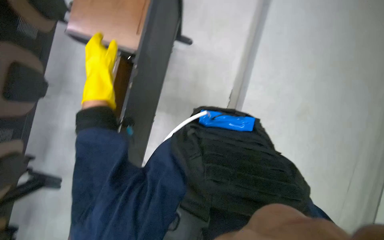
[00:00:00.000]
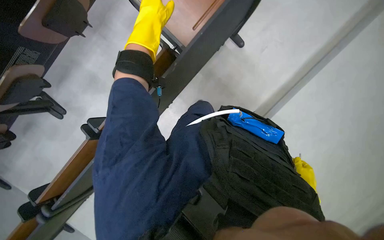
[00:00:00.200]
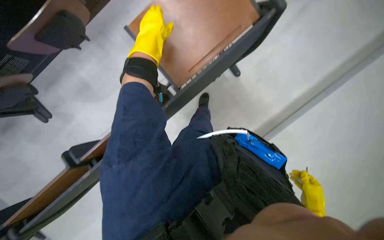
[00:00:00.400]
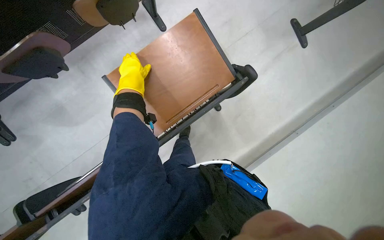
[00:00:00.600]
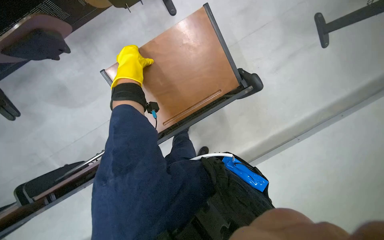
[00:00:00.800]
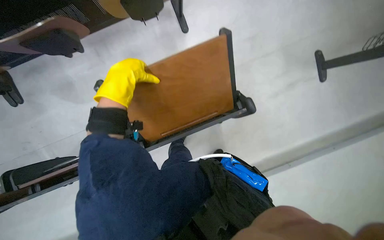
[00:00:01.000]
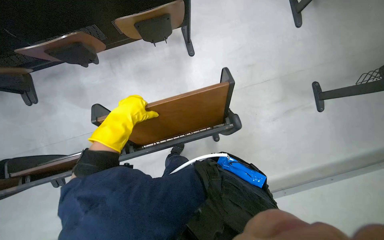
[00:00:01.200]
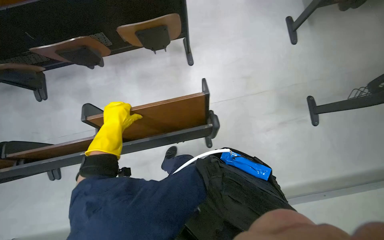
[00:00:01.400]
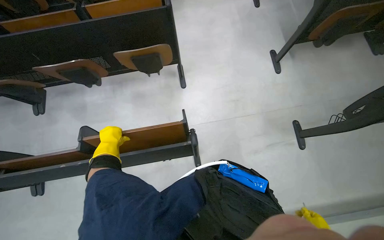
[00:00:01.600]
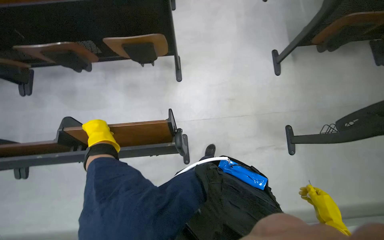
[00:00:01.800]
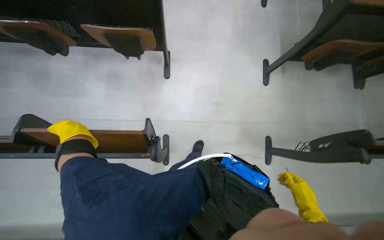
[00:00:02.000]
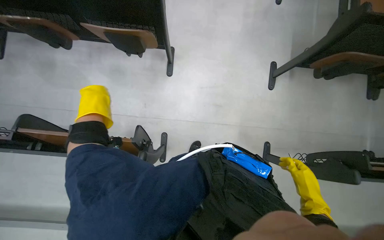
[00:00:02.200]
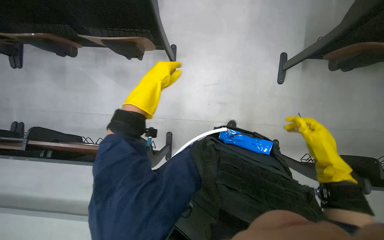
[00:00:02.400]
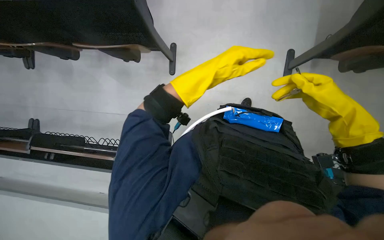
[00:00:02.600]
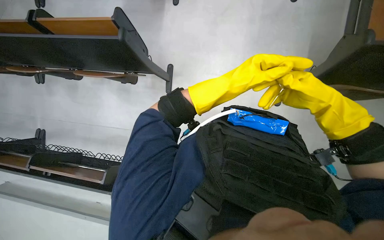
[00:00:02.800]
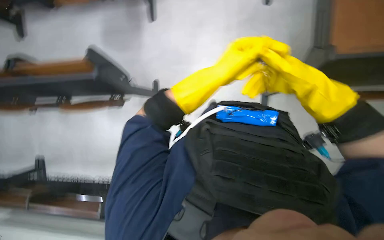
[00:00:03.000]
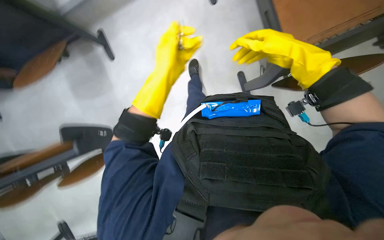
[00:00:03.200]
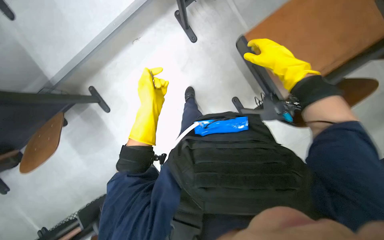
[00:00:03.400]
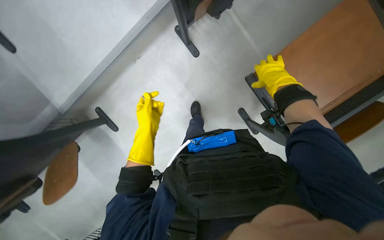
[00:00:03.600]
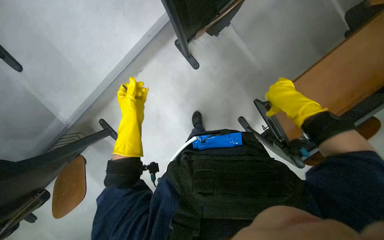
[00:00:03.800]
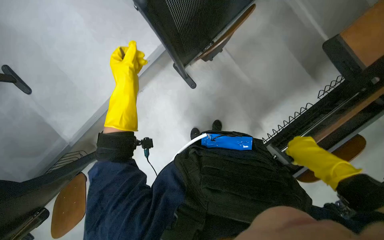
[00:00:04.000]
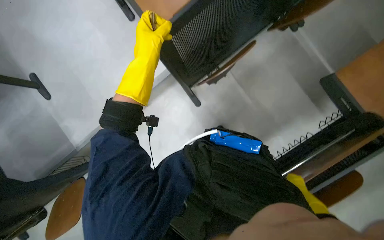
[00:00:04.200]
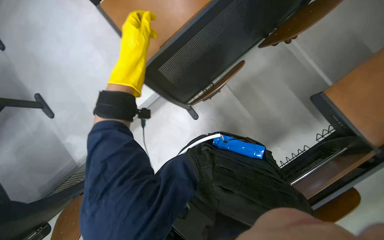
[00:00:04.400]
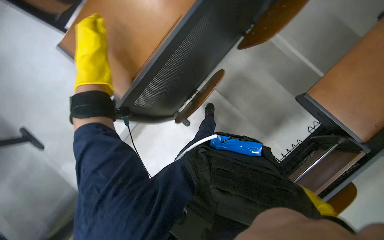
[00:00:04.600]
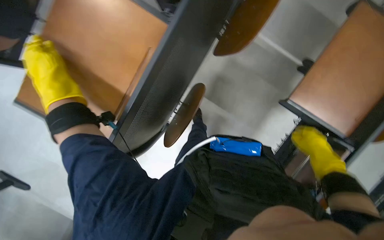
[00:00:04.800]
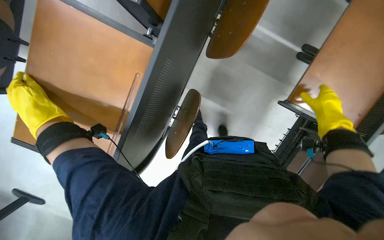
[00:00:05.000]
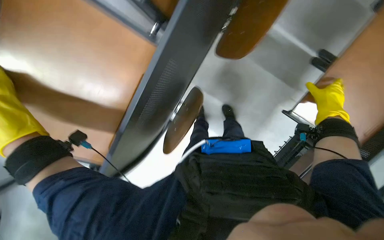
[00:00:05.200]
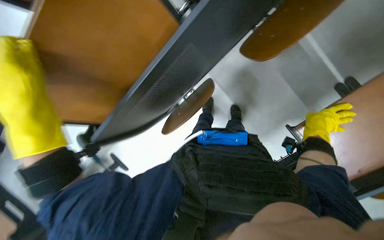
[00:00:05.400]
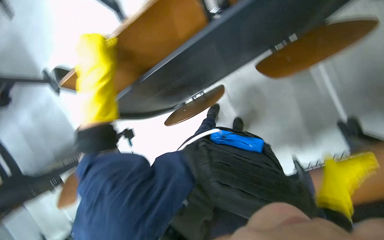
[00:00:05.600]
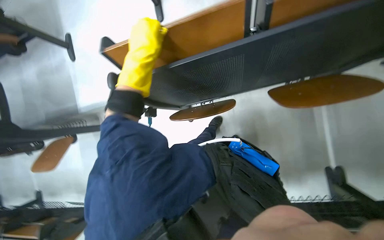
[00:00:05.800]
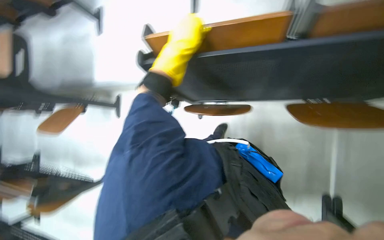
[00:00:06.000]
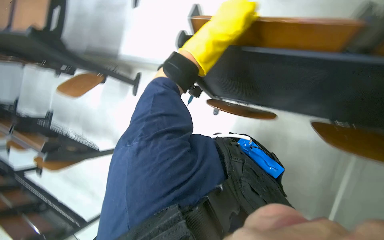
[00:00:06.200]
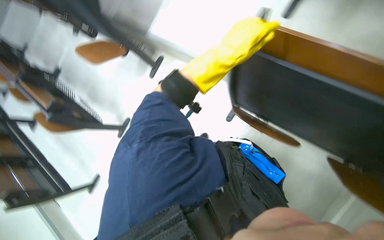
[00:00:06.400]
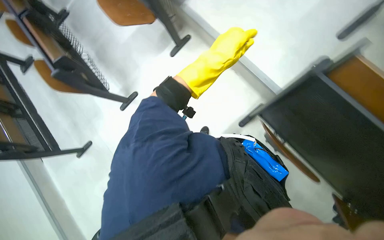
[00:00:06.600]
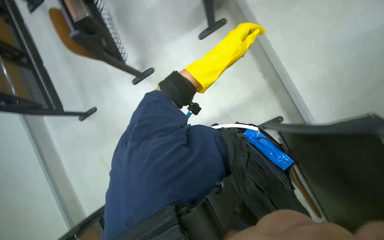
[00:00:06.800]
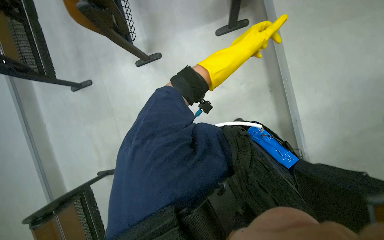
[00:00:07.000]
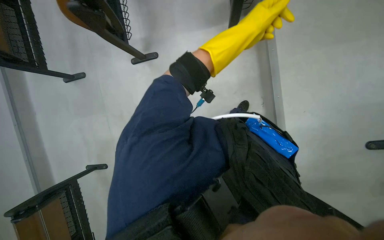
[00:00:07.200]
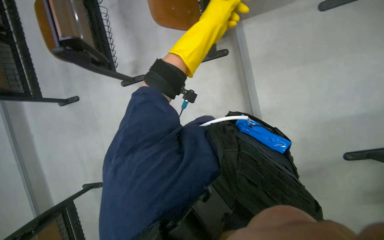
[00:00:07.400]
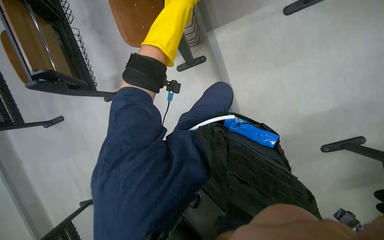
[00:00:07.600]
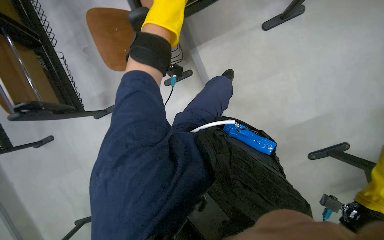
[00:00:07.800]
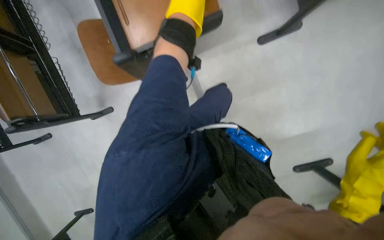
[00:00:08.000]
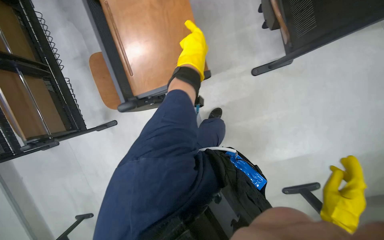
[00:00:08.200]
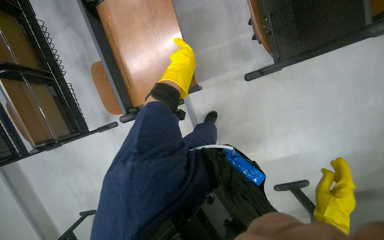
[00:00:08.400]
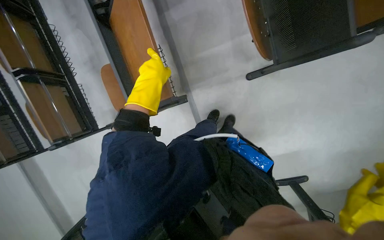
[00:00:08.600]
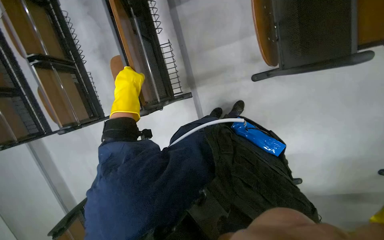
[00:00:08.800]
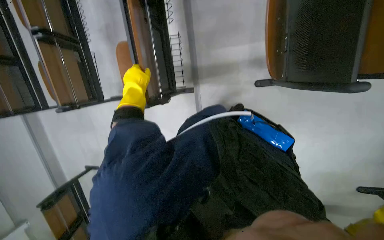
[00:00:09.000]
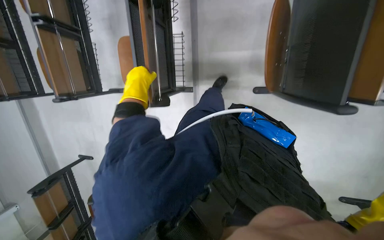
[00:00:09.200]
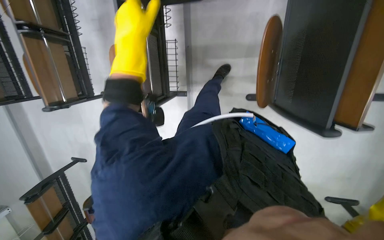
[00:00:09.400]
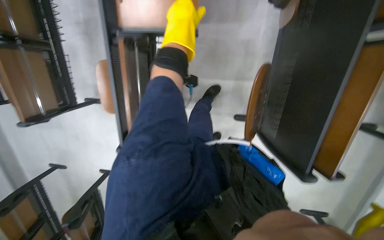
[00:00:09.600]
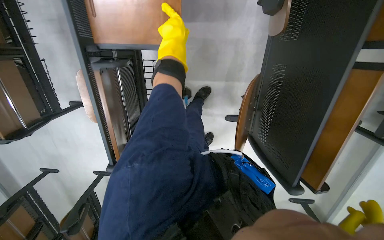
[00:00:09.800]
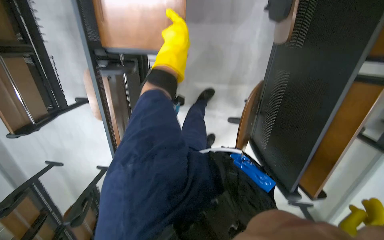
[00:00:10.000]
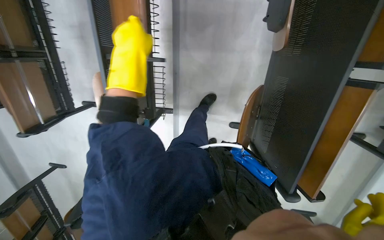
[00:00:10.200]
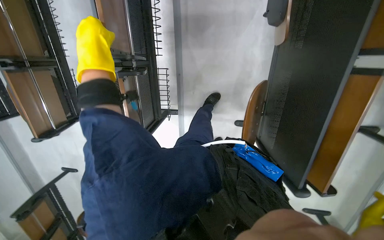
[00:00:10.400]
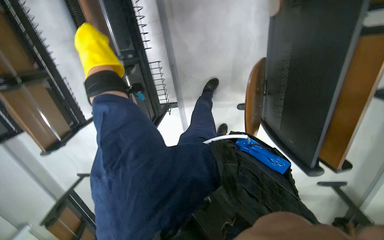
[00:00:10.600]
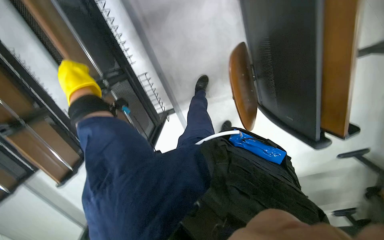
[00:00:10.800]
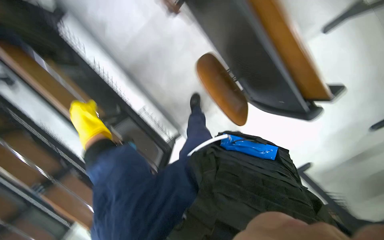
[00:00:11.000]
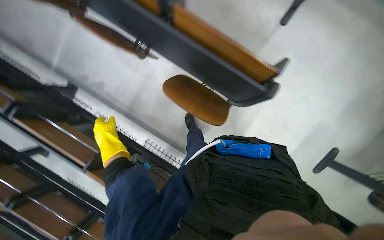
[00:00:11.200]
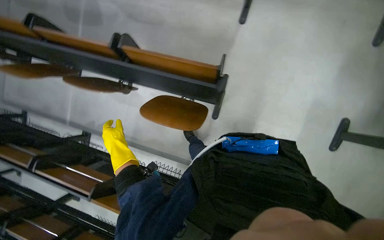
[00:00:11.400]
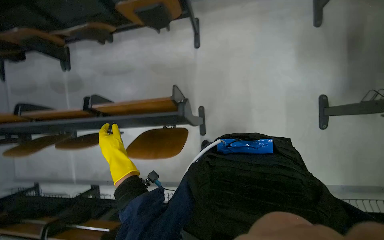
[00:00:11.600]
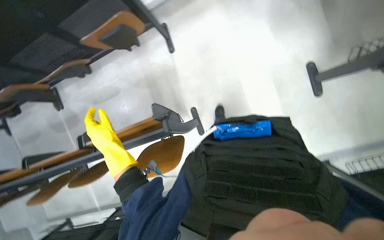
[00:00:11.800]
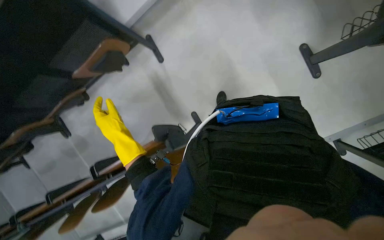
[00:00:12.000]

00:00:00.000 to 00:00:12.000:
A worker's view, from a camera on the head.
Job: organizing items.
The whole recording: Adjusting classroom desks. The worker walks through the classroom and adjusts the foldable desks.
00:00:00.000 to 00:00:01.600: The head travels some 50 cm. The wearer looks some 20 degrees further upward. The scene turns approximately 50 degrees clockwise in the picture.
00:00:03.000 to 00:00:04.400: The camera pitches upward, by roughly 40 degrees.
00:00:06.000 to 00:00:07.600: Everything in view rotates about 25 degrees clockwise.
00:00:09.000 to 00:00:10.400: The head travels about 50 cm.

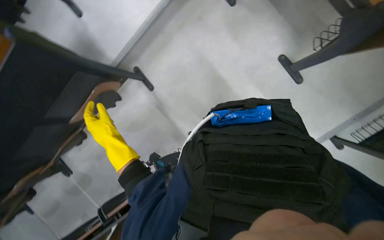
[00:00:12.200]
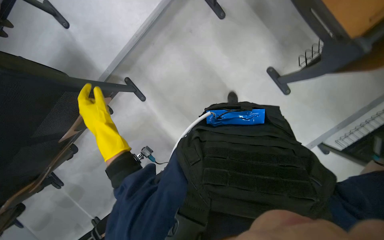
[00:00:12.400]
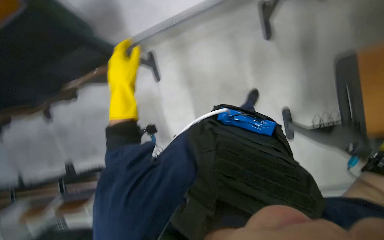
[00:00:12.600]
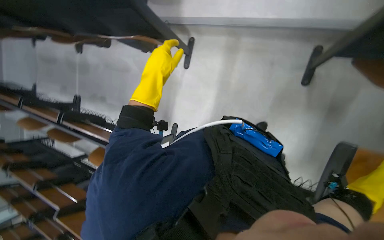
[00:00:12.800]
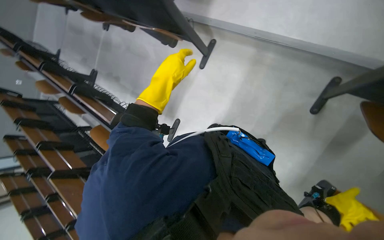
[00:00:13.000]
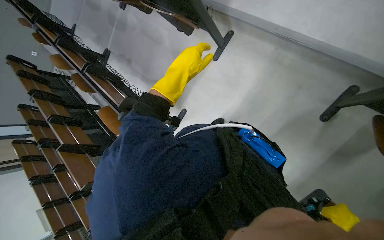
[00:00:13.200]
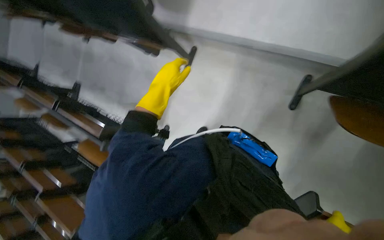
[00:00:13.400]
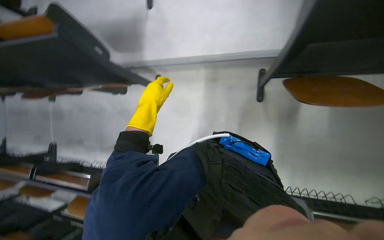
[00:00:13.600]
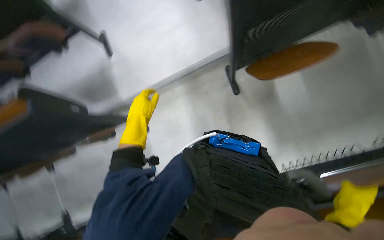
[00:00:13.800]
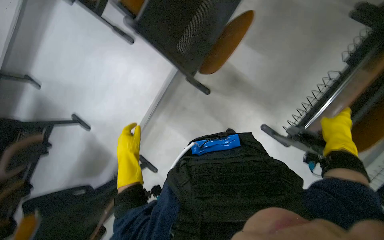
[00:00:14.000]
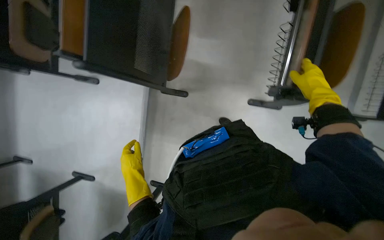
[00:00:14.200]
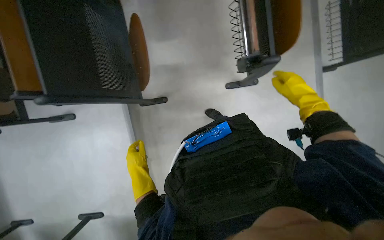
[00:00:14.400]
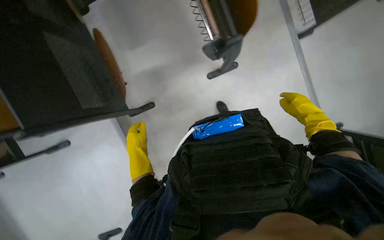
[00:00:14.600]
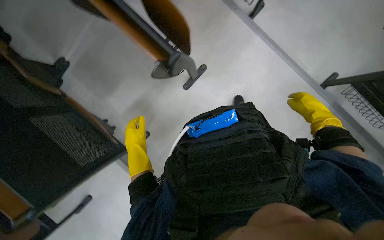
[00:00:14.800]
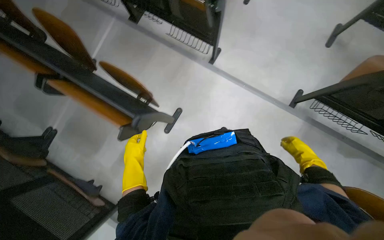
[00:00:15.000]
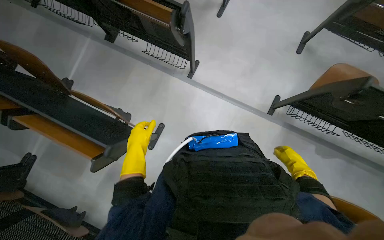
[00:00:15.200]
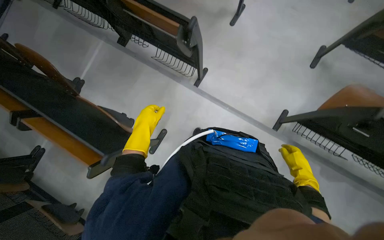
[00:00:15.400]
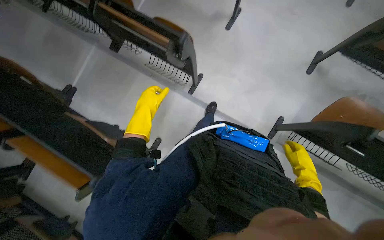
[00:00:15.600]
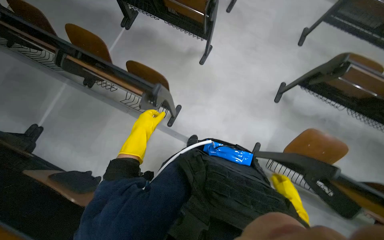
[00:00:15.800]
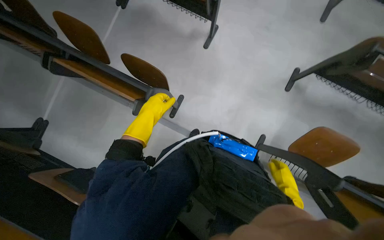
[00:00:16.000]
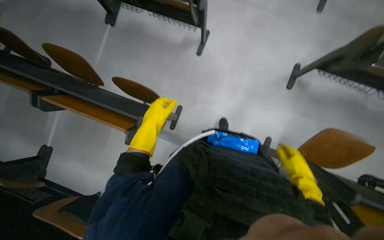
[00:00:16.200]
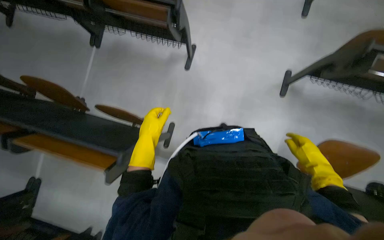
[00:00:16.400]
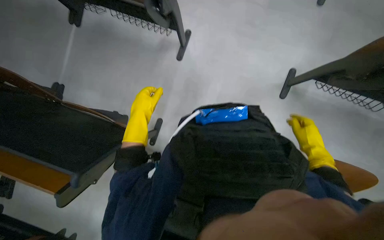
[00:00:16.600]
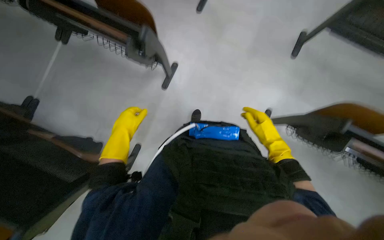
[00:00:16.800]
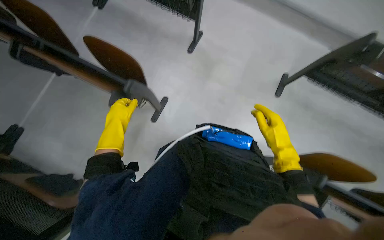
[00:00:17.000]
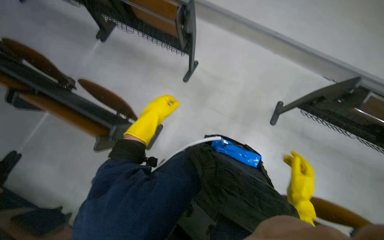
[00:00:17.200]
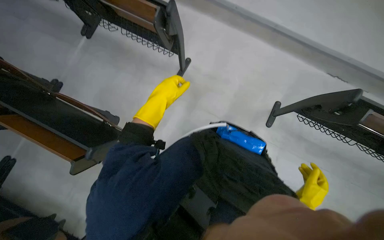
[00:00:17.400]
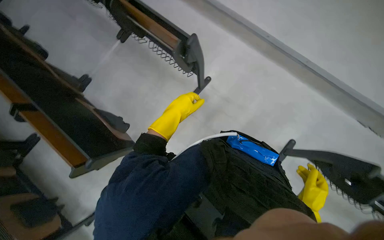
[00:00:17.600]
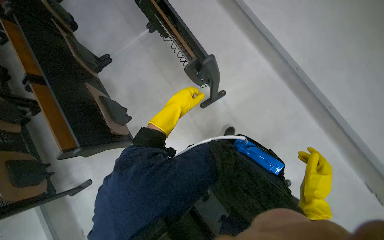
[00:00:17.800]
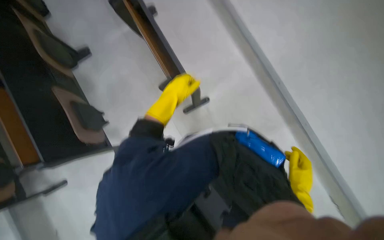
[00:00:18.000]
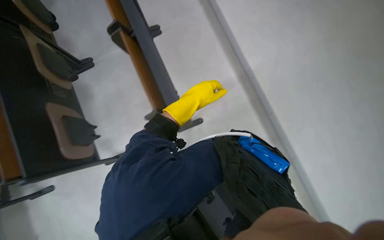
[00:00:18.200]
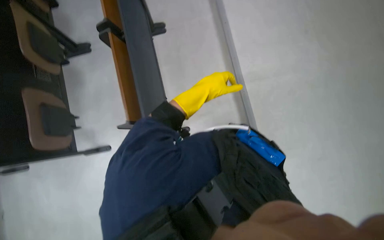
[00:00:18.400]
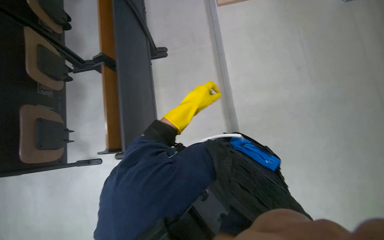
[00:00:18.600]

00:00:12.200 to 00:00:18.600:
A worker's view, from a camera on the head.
Job: organizing items.
The whole recording: Adjusting classroom desks. The worker walks through the classroom and adjusts the foldable desks.
00:00:12.200 to 00:00:13.800: The wearer's head swings roughly 45 degrees to the right. The camera pitches upward, by approximately 15 degrees.
00:00:13.800 to 00:00:15.400: The camera travels about 70 cm. The wearer looks about 30 degrees further upward. Everything in view rotates about 125 degrees counterclockwise.
00:00:15.400 to 00:00:17.000: The camera is carried some 1 m.
00:00:17.000 to 00:00:18.600: The camera is carried approximately 70 cm. The scene turns about 30 degrees clockwise in the picture.
